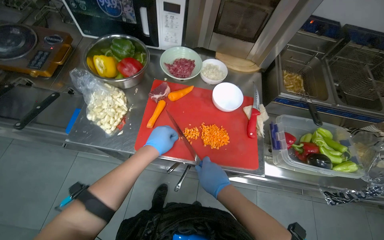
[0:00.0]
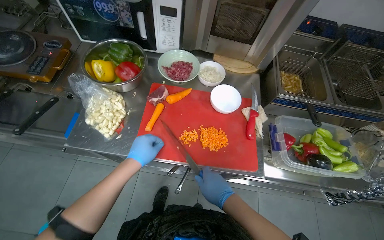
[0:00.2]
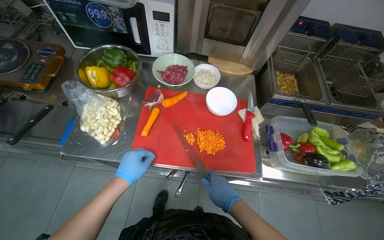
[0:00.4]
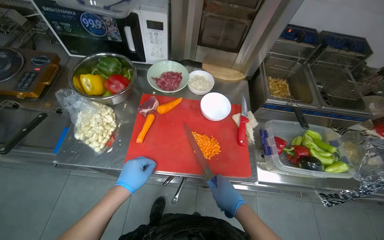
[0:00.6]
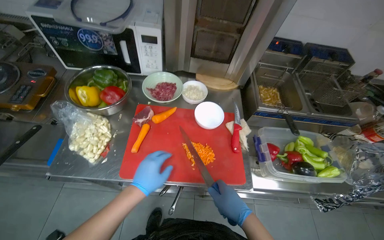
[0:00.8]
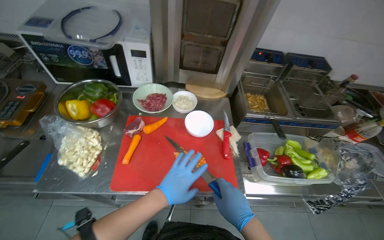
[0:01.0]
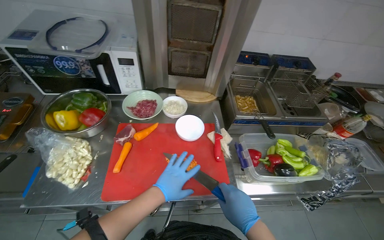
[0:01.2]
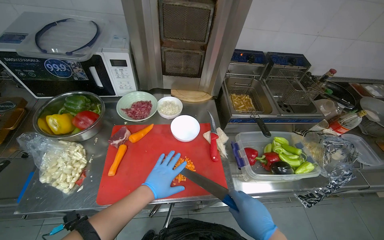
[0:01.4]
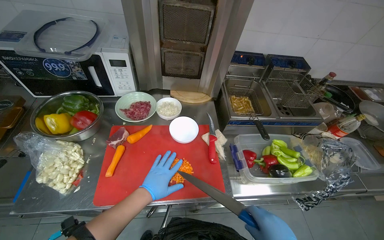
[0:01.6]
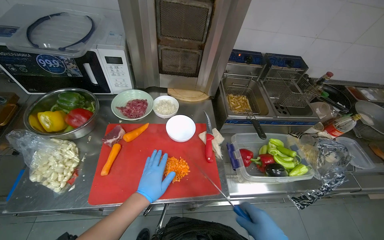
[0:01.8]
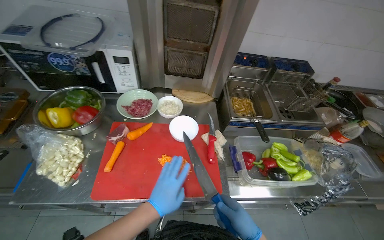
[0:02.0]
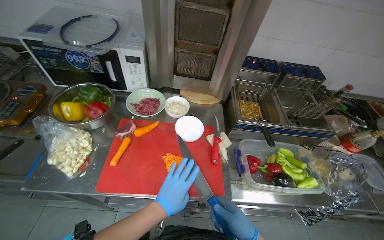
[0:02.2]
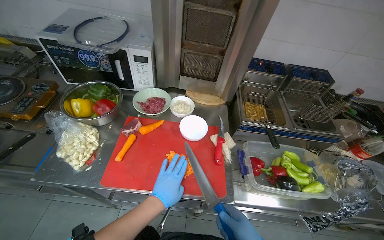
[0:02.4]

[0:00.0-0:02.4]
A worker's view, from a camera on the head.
Job: preparing food.
The whole recording: Slicing carrots into strips. The worker slices carrots into thin strips on a red cutting board.
0.0 to 1.2 s: The right hand travels to the right by some 15 cm.

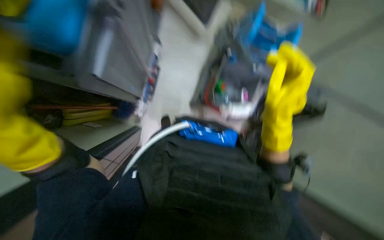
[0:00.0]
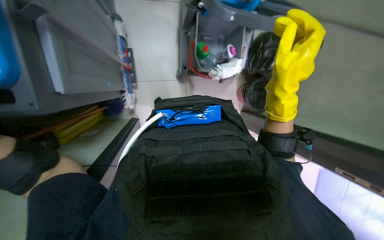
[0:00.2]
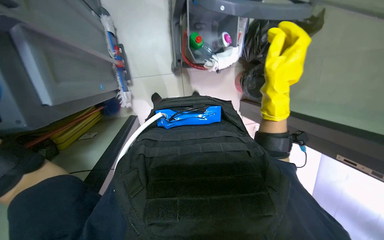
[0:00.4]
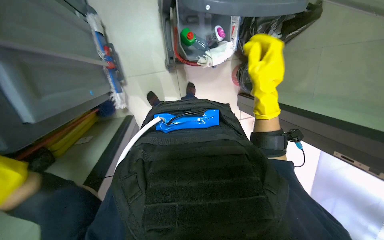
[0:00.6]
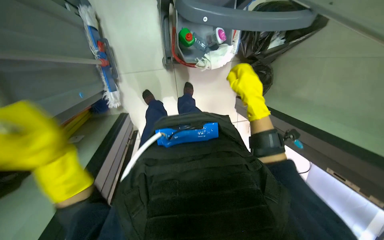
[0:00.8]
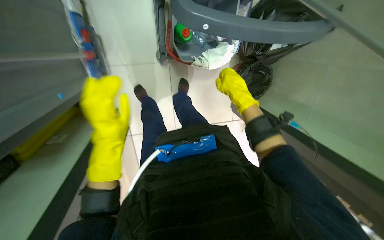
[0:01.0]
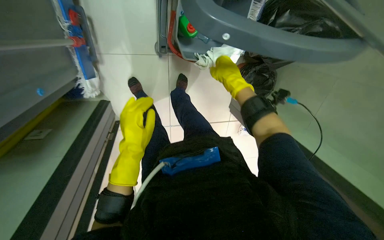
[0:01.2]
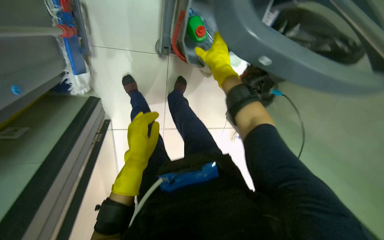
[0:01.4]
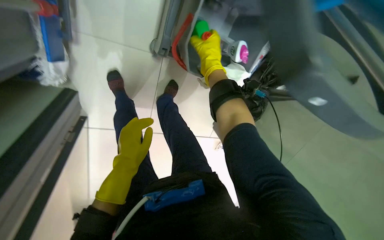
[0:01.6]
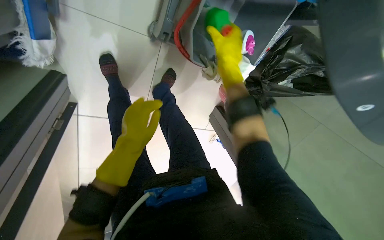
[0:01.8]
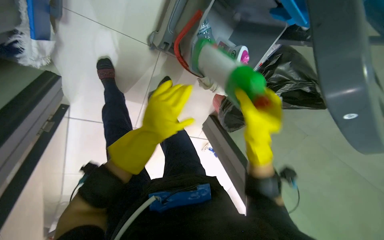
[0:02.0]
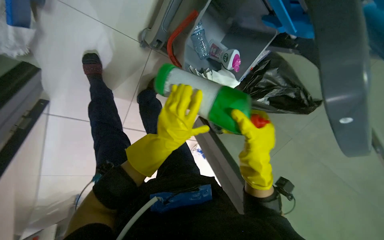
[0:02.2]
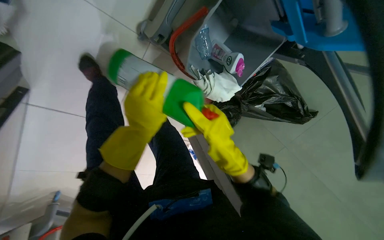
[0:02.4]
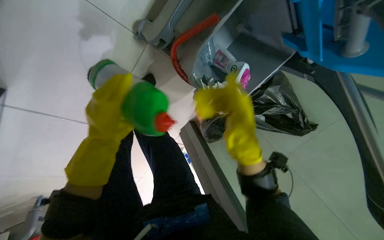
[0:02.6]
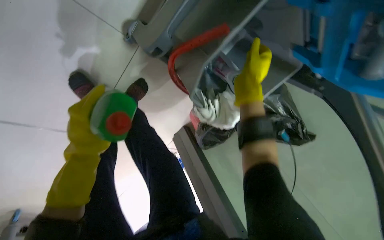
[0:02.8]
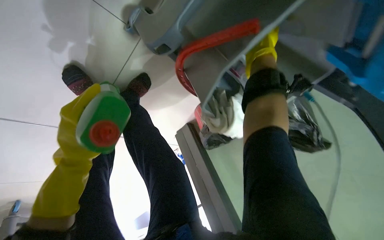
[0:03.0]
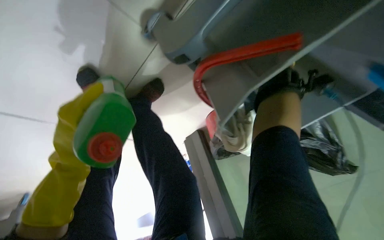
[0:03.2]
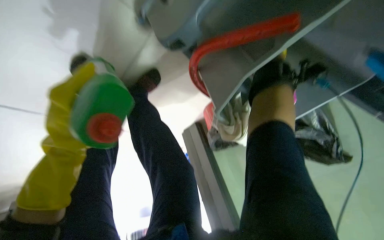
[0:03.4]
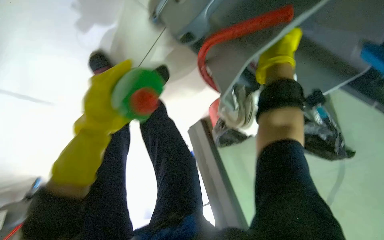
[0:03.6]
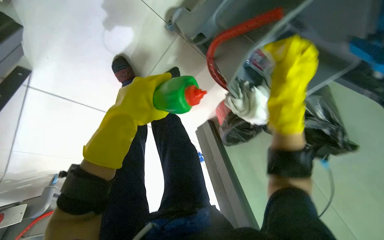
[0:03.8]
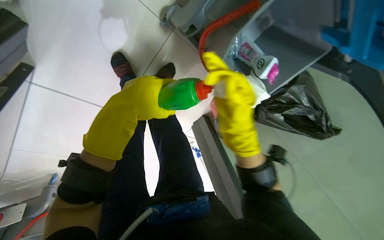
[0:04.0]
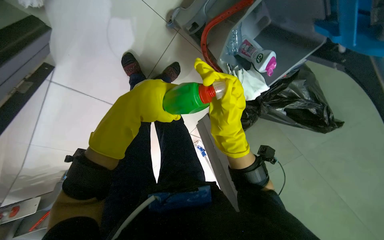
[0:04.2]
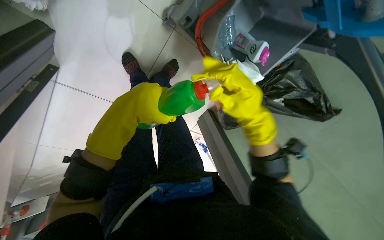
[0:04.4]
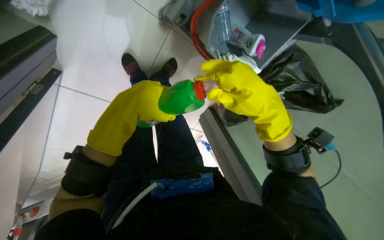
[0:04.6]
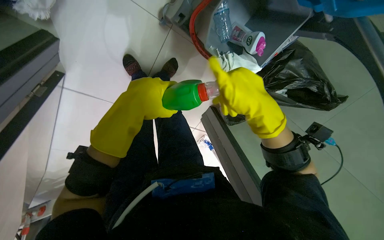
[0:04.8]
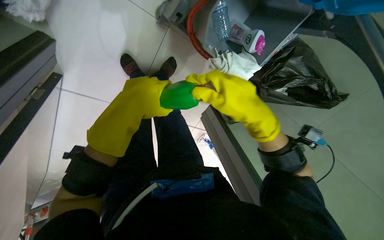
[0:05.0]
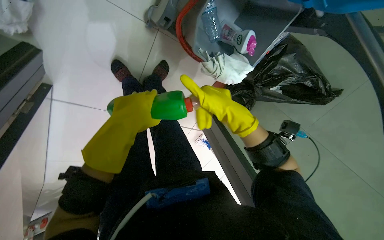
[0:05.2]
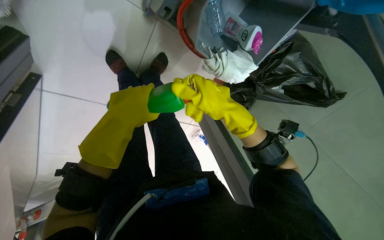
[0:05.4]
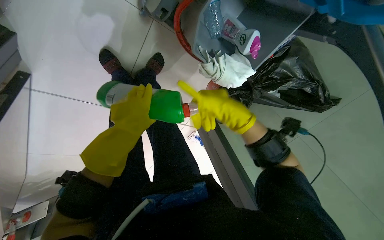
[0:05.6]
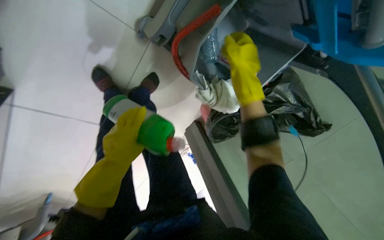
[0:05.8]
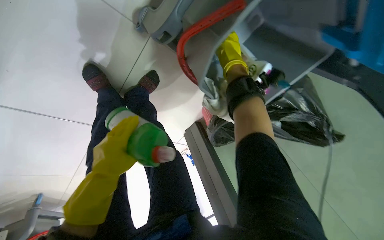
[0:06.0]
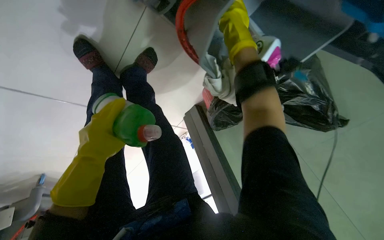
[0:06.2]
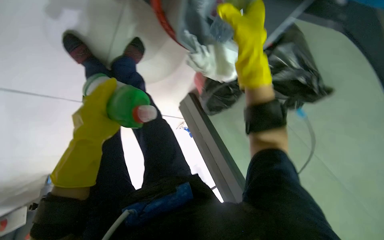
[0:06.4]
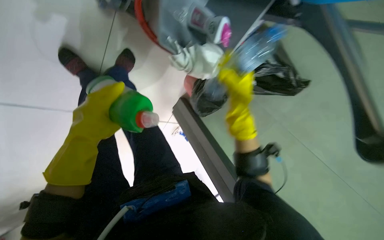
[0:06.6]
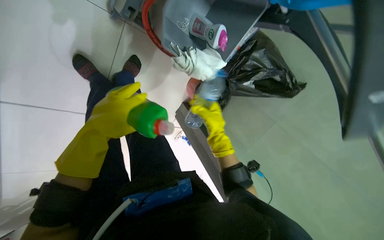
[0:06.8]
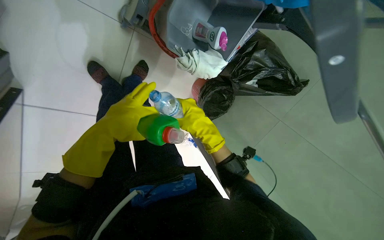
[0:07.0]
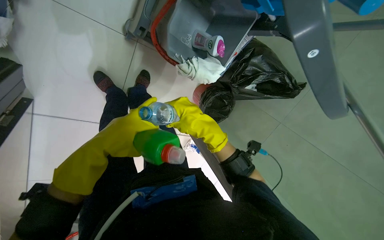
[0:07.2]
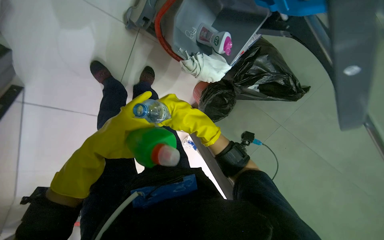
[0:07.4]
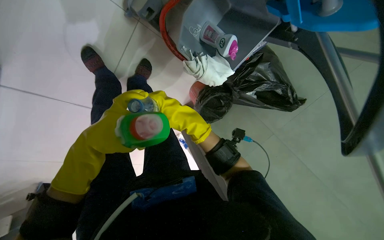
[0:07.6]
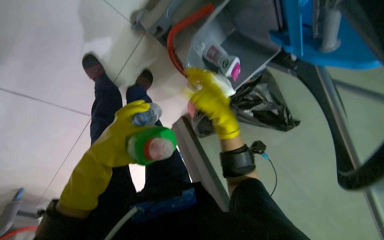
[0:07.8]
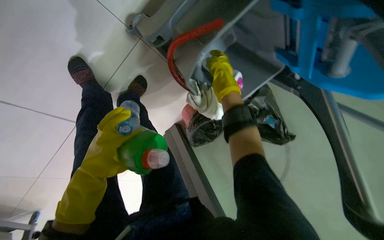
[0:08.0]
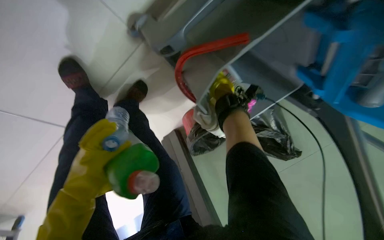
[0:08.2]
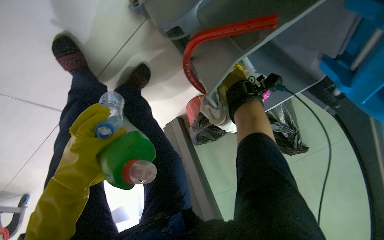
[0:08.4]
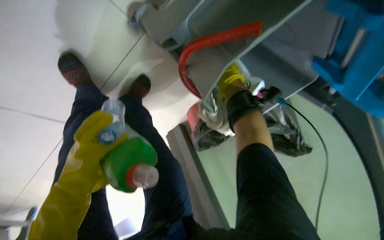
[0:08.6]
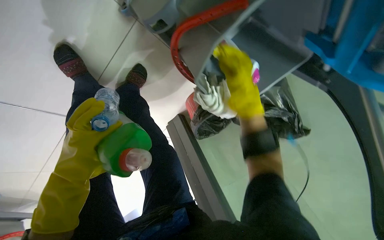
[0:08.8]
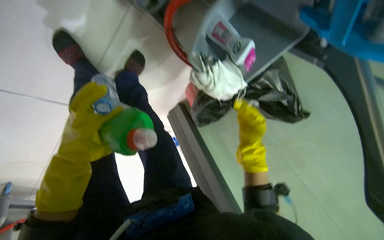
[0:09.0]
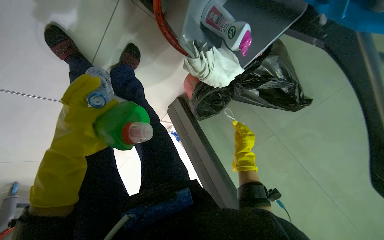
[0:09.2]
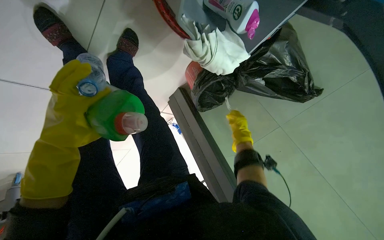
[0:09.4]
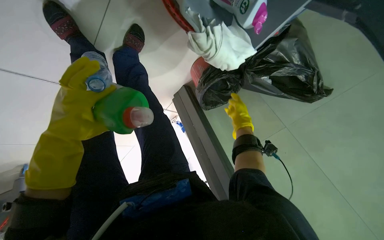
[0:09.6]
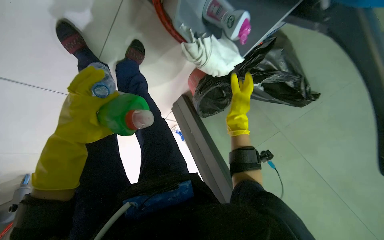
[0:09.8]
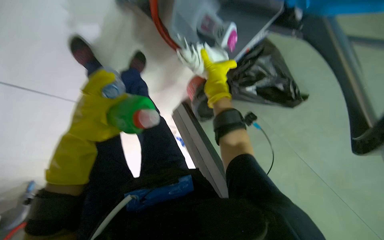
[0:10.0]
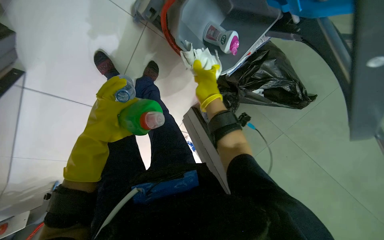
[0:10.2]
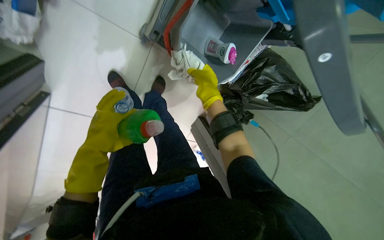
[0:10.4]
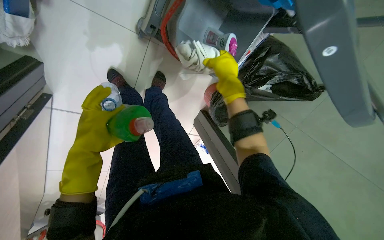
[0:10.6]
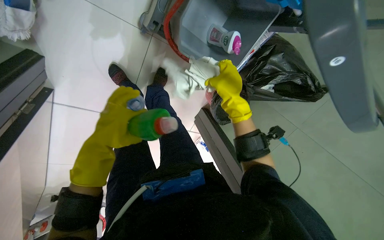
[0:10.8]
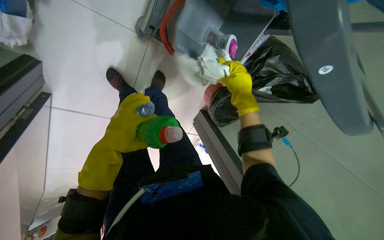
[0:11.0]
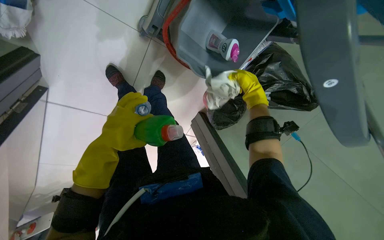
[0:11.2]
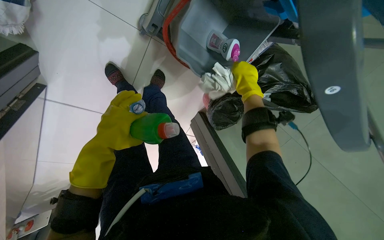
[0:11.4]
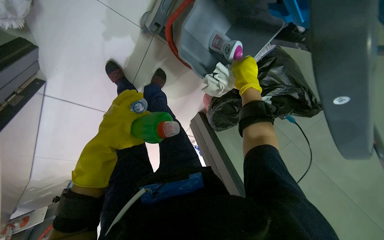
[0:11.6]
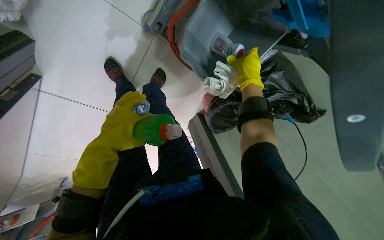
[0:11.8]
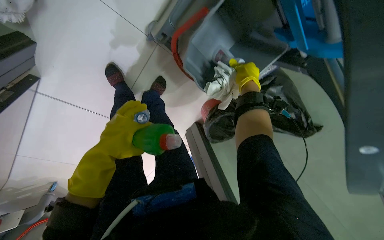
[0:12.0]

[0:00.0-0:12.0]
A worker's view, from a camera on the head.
Job: organizing items.
The whole recording: Organizing cleaning cart supplies. The worker organizes bottles, cloths, and other supplies on the cleaning cart.
0.0 to 1.6 s: The camera is carried roughly 50 cm. The camera sweeps to the right, by about 15 degrees. The view tilts roughly 25 degrees downward.
1.6 to 3.0 s: The view pans to the right by roughly 20 degrees. The left hand goes to the right and returns, some 15 cm each way. Meanwhile the right hand goes down the picture and returns, approximately 25 cm each way.
3.0 to 4.4 s: The right hand travels down the picture and nearer to the camera by about 40 cm, and travels to the right and back again, roughly 10 cm each way.
4.4 to 6.0 s: The right hand heads up the picture and farther from the camera, covering some 40 cm; the left hand moves farther from the camera, roughly 20 cm.
6.0 to 7.6 s: The right hand heads down the picture and farther from the camera, covering roughly 30 cm; the left hand travels nearer to the camera by about 10 cm.
7.6 to 9.0 s: The right hand swings nearer and farther, some 40 cm each way, with 2 reversals; the left hand heads farther from the camera, covering roughly 10 cm.
9.0 to 10.4 s: The view tilts approximately 10 degrees upward. The right hand moves to the left, roughly 10 cm.
10.4 to 12.0 s: The right hand heads up the picture and to the right, covering about 20 cm.

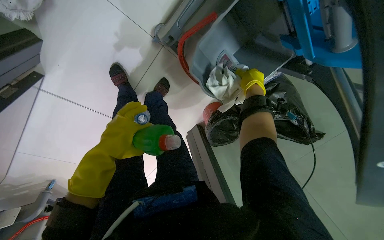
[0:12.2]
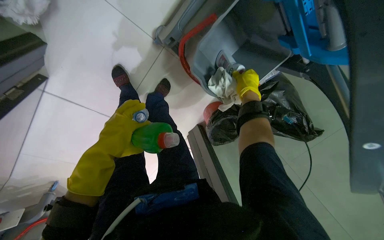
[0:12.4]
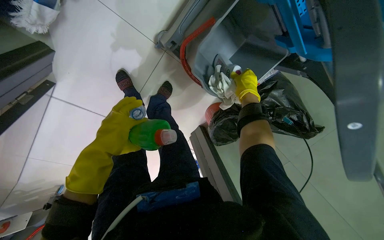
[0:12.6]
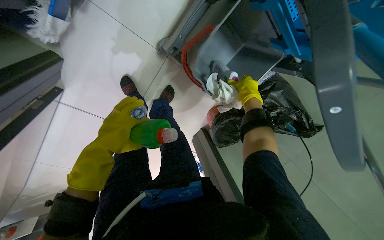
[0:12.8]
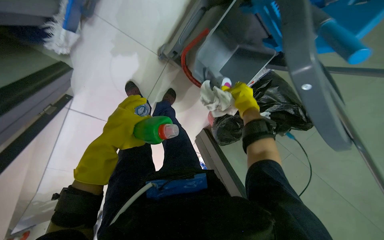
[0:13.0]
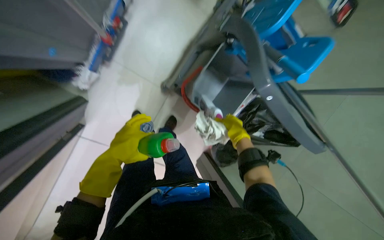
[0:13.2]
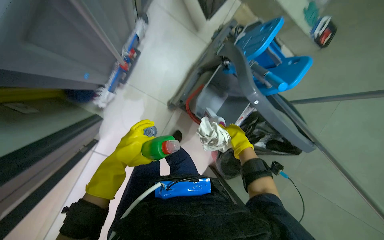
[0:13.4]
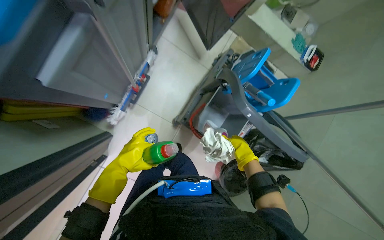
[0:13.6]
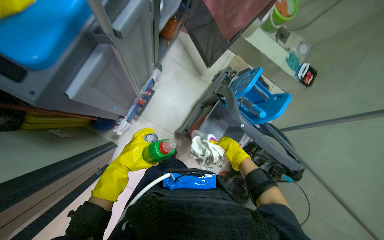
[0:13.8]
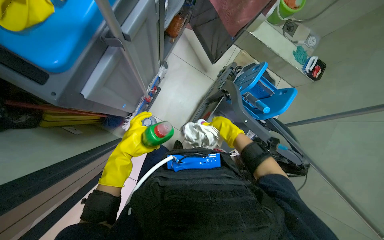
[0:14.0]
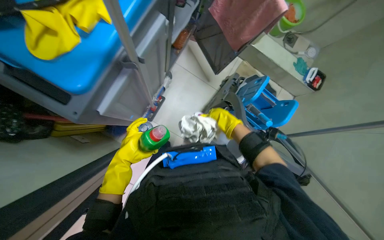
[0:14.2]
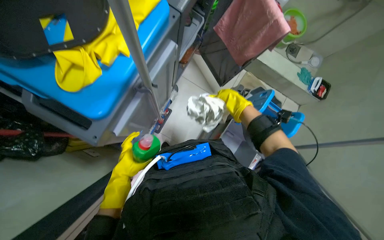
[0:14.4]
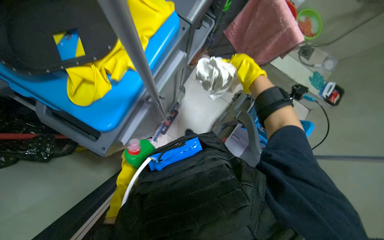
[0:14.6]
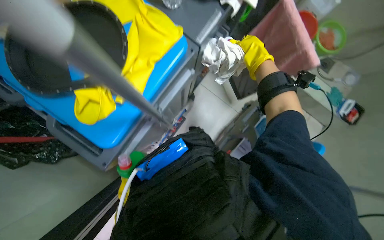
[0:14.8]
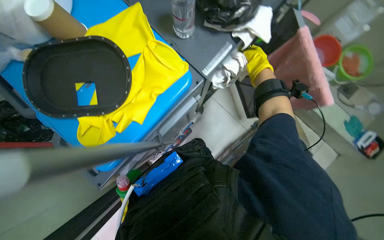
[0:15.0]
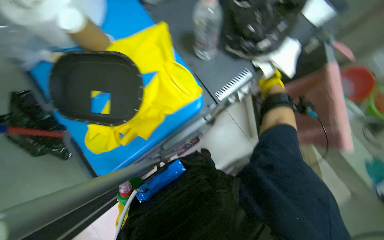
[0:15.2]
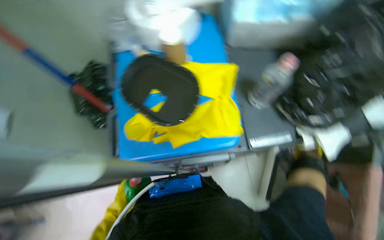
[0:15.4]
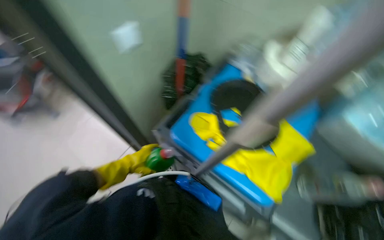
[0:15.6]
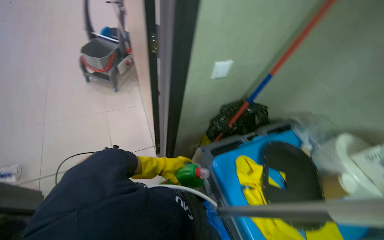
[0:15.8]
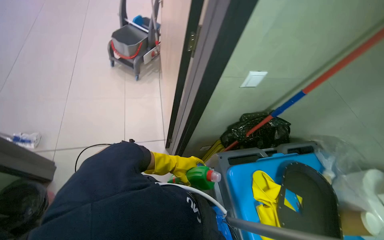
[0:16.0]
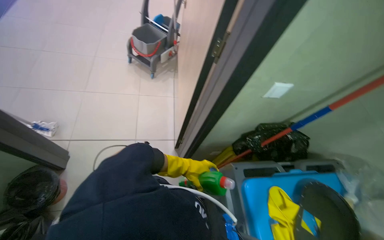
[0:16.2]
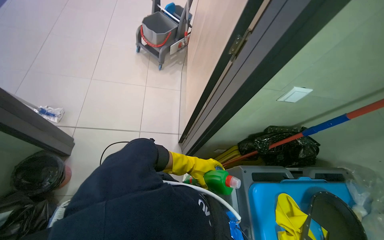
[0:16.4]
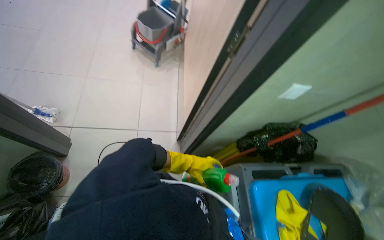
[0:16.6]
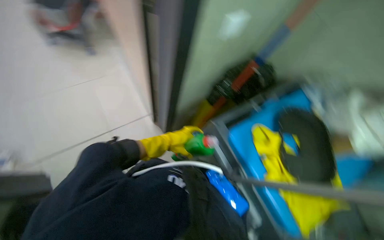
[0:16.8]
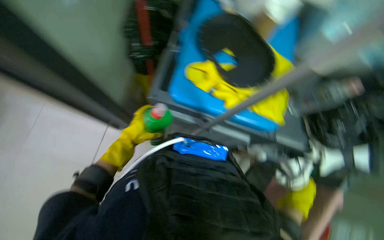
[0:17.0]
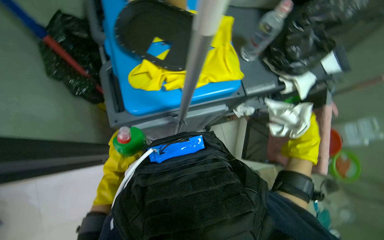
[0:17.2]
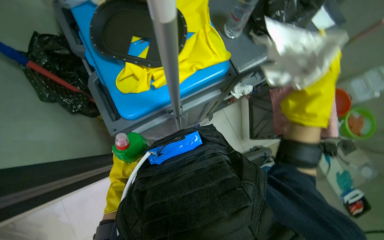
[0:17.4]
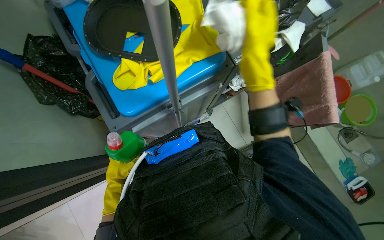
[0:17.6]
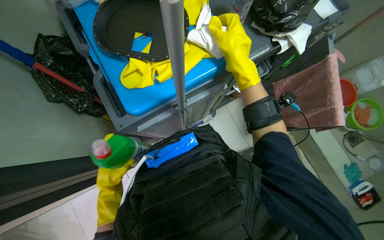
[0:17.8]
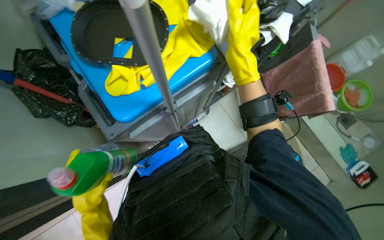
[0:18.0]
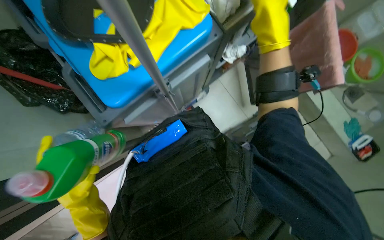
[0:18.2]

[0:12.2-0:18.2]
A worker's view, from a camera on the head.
Job: organizing items.
The whole recording: Organizing cleaning cart supplies. The worker organizes bottles, cloths, and other supplies on the cleaning cart.
12.2 to 13.8 s: The head travels roughly 50 cm. The view tips upward by approximately 40 degrees.
13.8 to 15.2 s: The head rotates about 30 degrees to the left.
15.2 to 16.6 s: The wearer moves approximately 40 cm. The wearer looks some 125 degrees further to the left. The camera pitches upward, by roughly 20 degrees.
16.6 to 18.2 s: The head rotates roughly 120 degrees to the right. The view tilts about 40 degrees downward.
